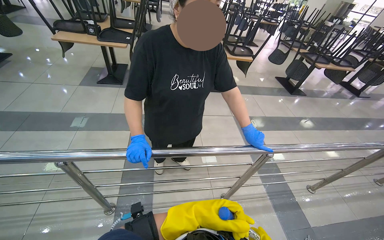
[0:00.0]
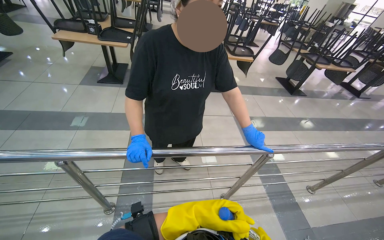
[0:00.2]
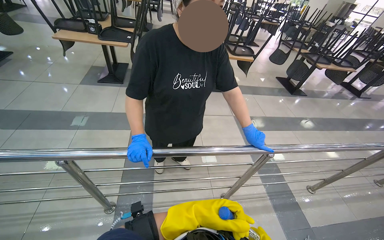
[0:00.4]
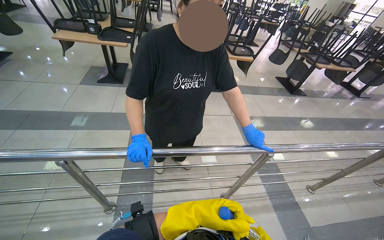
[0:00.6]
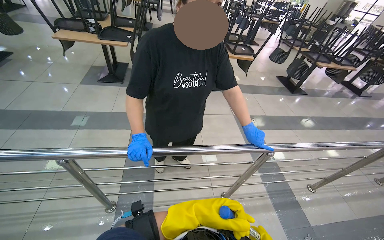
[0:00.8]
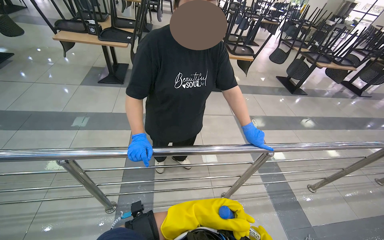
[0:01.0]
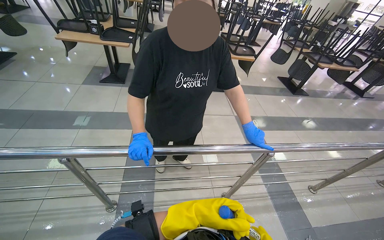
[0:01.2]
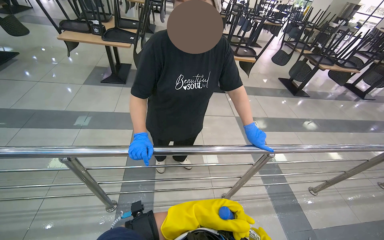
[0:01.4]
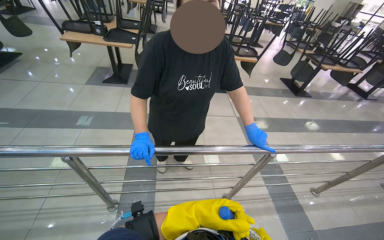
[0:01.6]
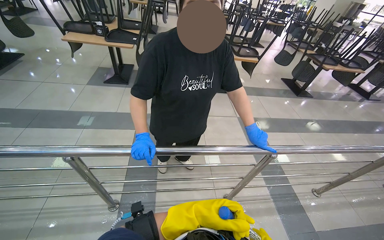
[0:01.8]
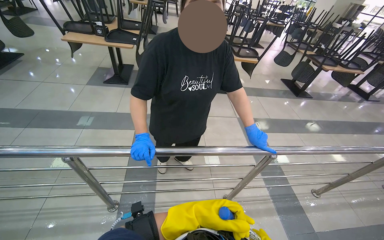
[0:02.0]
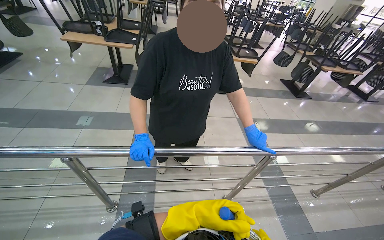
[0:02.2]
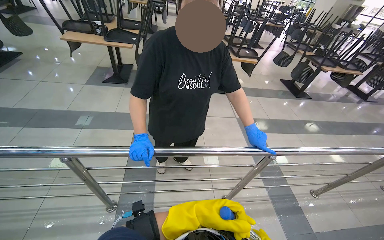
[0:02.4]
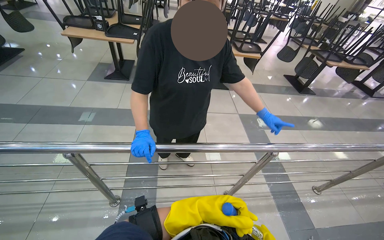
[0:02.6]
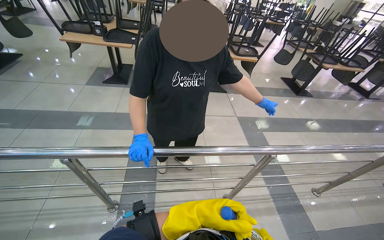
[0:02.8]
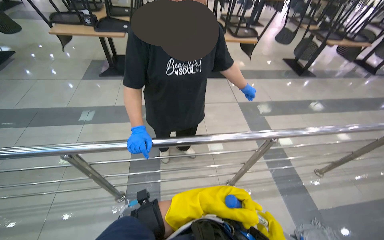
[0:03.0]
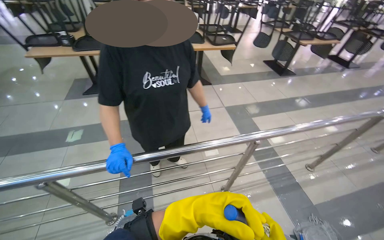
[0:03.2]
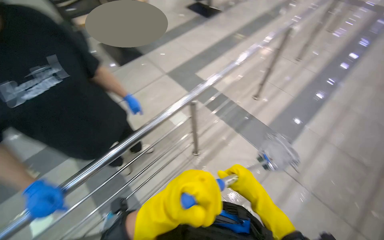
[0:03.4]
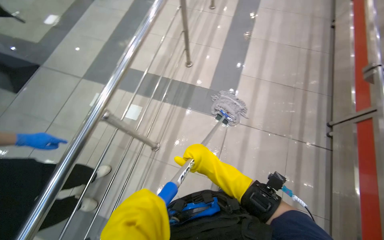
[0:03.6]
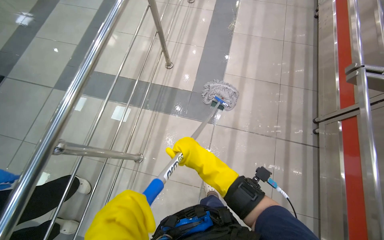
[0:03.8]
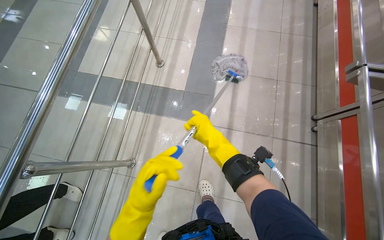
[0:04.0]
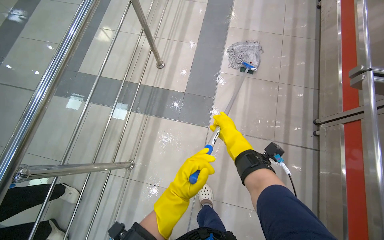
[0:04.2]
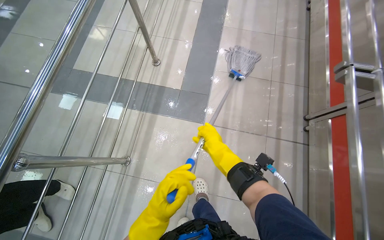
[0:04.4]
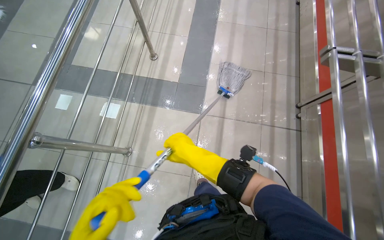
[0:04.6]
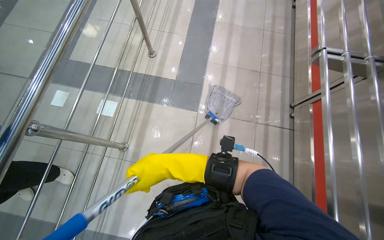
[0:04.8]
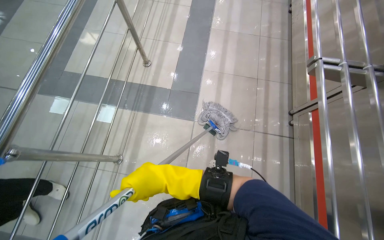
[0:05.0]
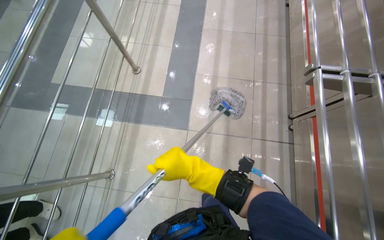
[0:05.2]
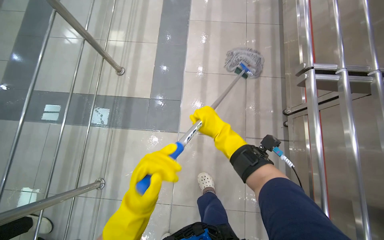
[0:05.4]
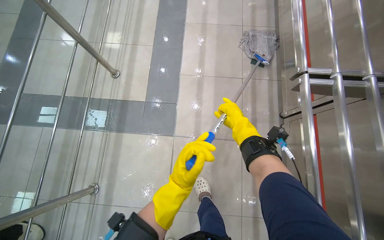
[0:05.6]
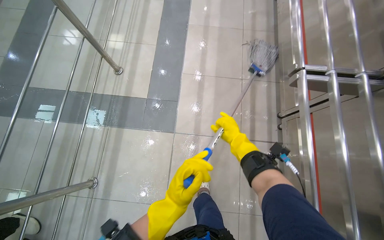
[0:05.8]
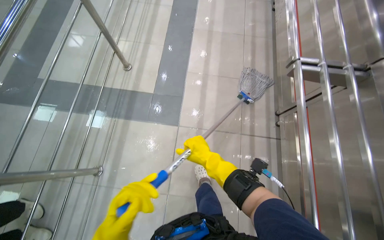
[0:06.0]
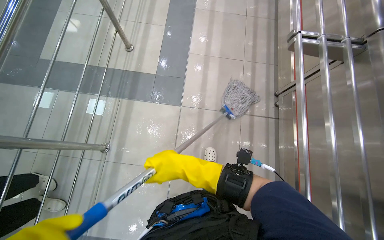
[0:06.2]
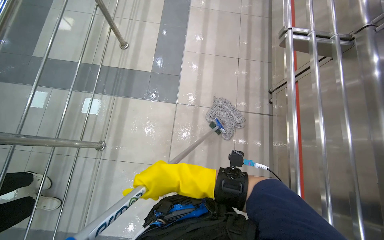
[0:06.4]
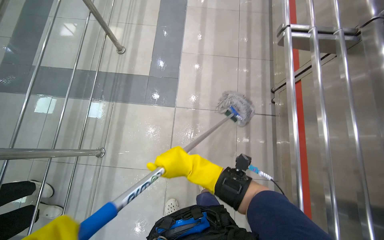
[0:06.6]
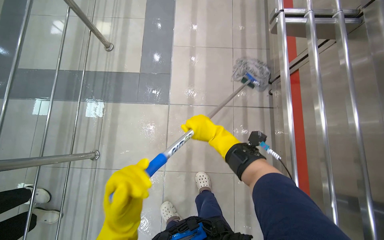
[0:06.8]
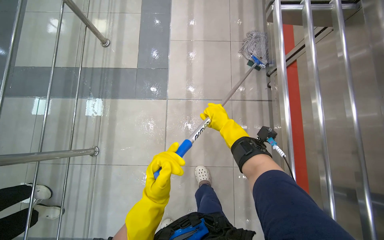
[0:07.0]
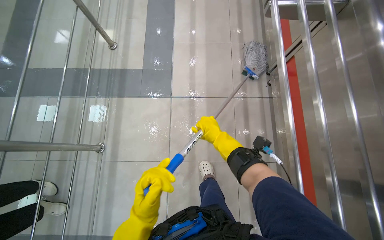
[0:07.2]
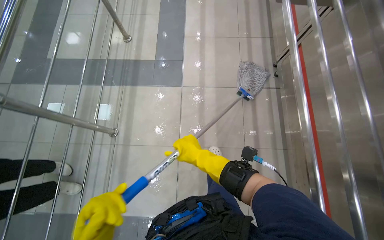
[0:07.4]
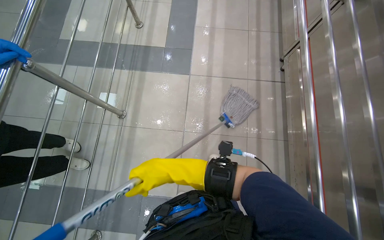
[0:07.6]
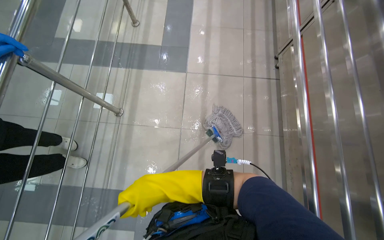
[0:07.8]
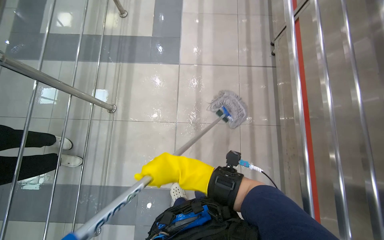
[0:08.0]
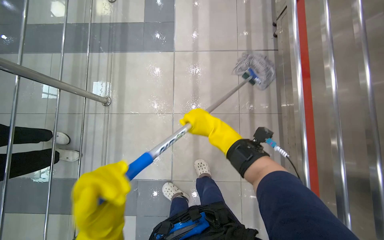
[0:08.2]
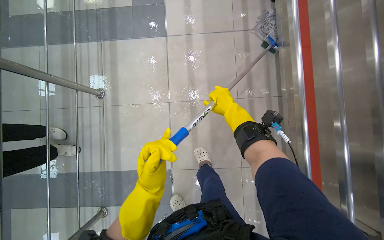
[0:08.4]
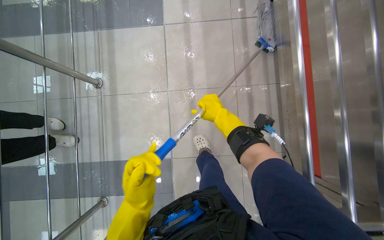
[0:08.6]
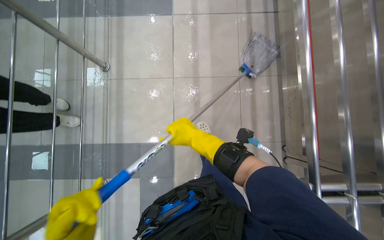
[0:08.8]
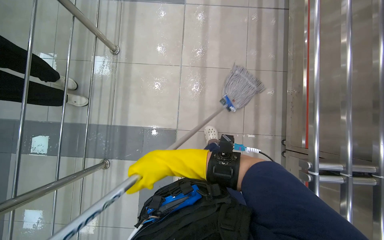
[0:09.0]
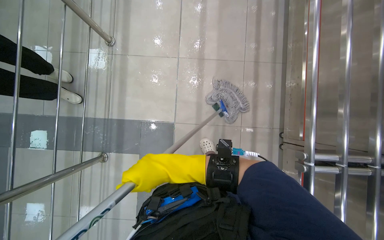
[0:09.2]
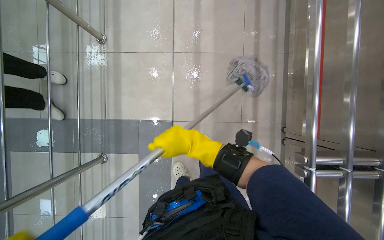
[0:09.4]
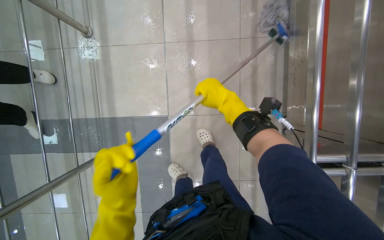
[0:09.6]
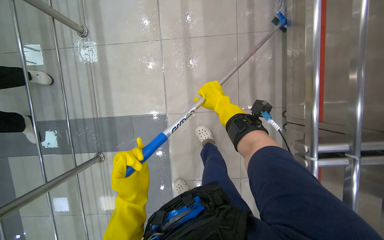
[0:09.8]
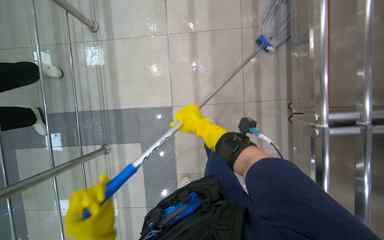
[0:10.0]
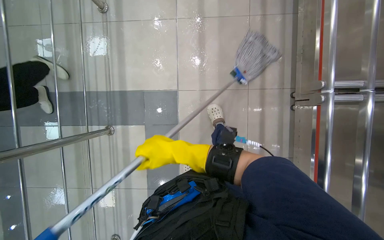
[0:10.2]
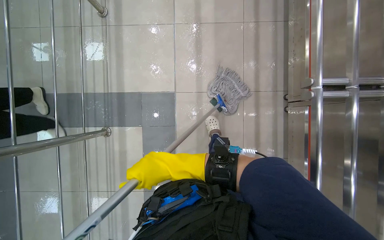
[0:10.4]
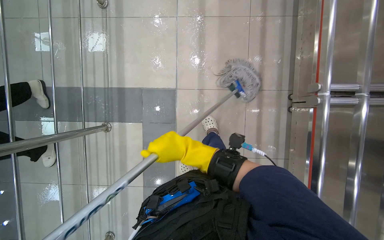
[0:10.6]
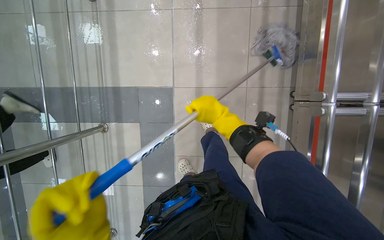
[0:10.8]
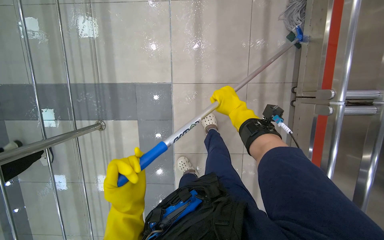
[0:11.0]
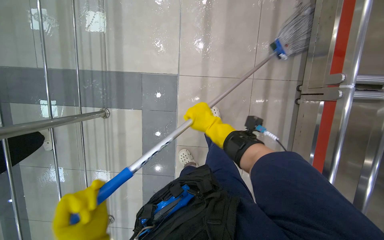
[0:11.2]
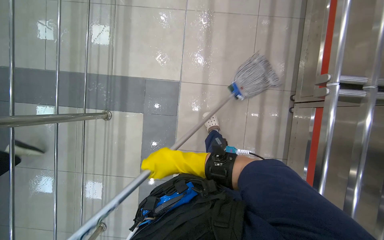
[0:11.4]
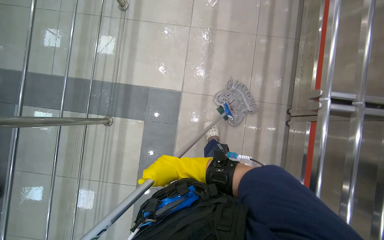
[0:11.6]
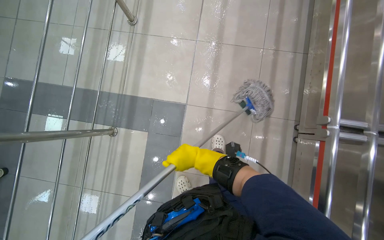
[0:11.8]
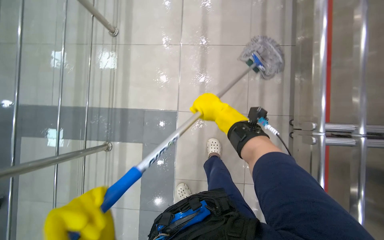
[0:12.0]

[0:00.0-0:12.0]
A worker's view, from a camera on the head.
Job: mopping floor.
The whole recording: Mopping cafeteria floor. The worker mops the tiled floor of the cafeteria with a string mop.
0:03.0 to 0:04.4: The camera travels some 50 cm. The wearer's head swings roughly 45 degrees to the right. The wearer looks about 15 degrees further downward.
0:04.4 to 0:06.0: The right hand goes left and right, roughly 25 cm each way, reversing 2 times.
0:06.0 to 0:07.6: The camera is carried about 40 cm.
0:07.6 to 0:09.0: The wearer looks some 20 degrees further downward. The right hand goes to the right and returns, about 25 cm each way.
0:09.0 to 0:10.4: The view tilts approximately 15 degrees downward. The right hand goes up the picture and returns, about 15 cm each way.
0:10.4 to 0:12.0: The right hand swings left and right, approximately 20 cm each way, with 2 reversals.

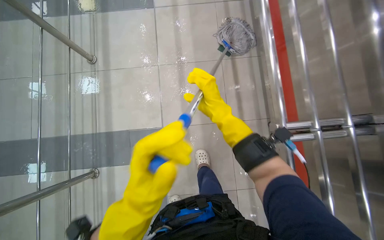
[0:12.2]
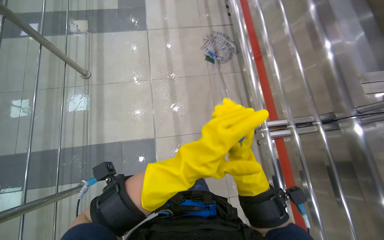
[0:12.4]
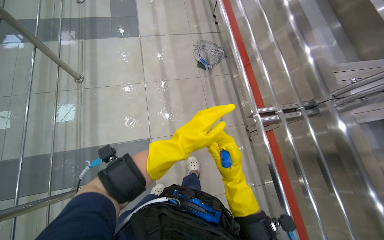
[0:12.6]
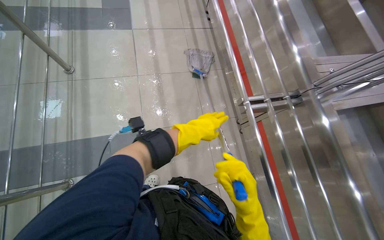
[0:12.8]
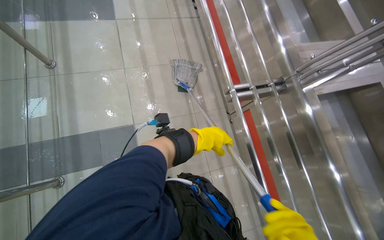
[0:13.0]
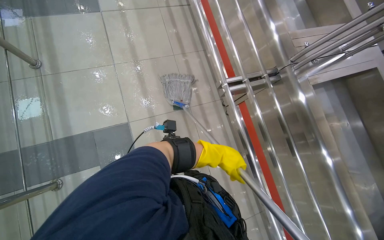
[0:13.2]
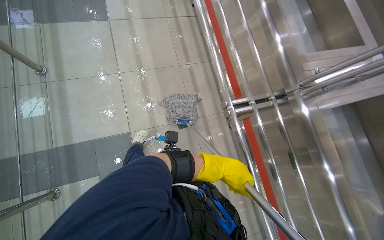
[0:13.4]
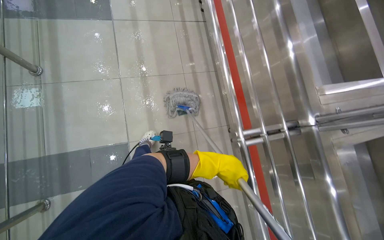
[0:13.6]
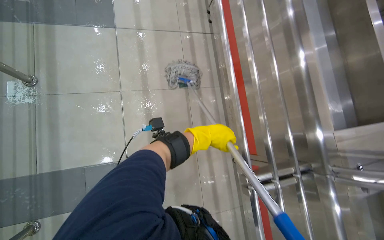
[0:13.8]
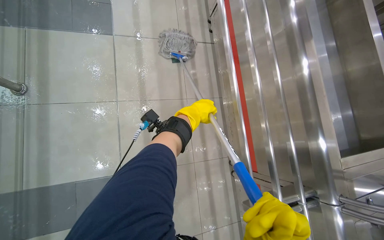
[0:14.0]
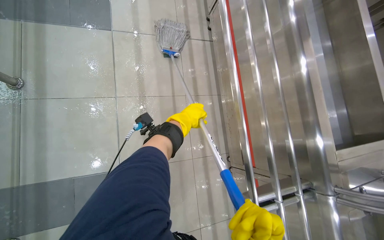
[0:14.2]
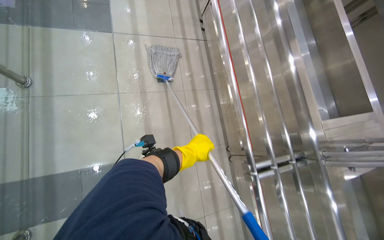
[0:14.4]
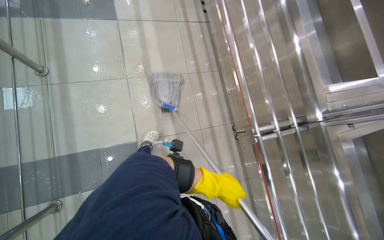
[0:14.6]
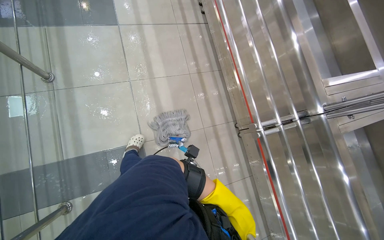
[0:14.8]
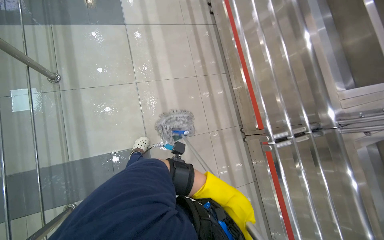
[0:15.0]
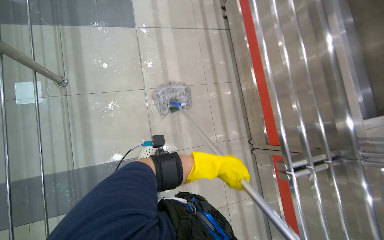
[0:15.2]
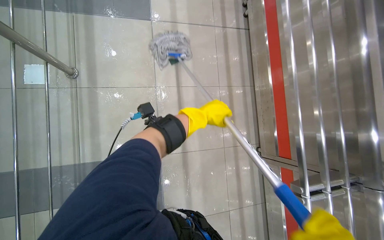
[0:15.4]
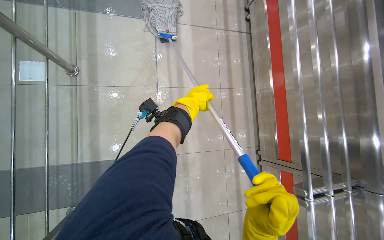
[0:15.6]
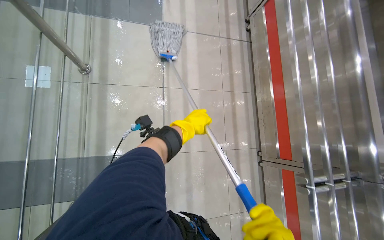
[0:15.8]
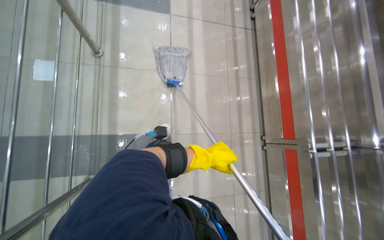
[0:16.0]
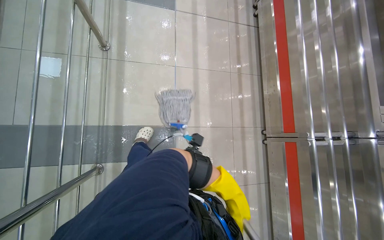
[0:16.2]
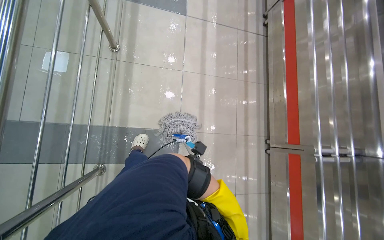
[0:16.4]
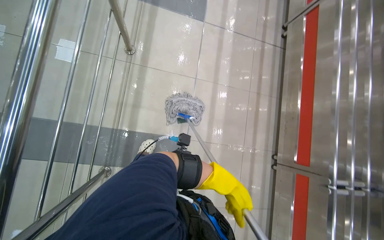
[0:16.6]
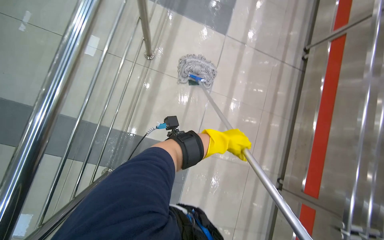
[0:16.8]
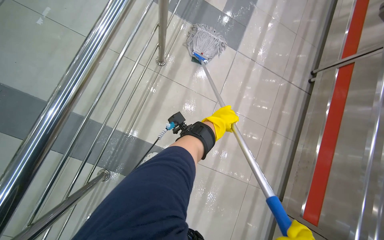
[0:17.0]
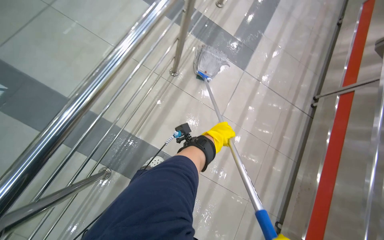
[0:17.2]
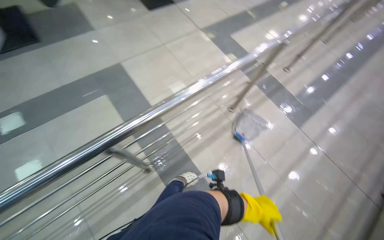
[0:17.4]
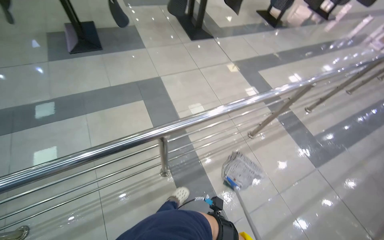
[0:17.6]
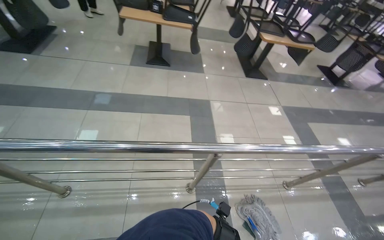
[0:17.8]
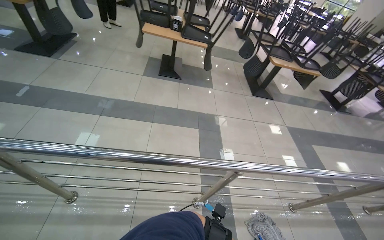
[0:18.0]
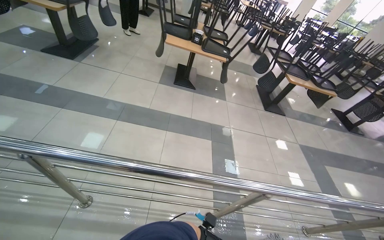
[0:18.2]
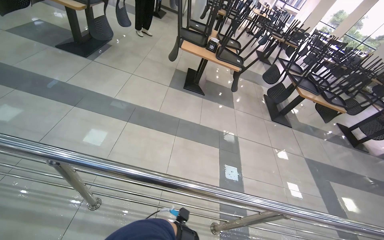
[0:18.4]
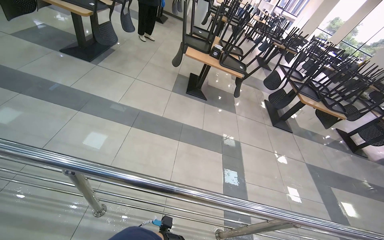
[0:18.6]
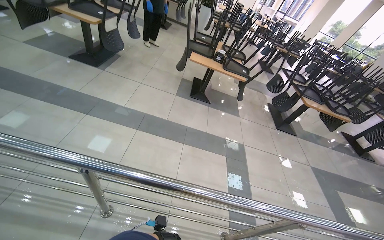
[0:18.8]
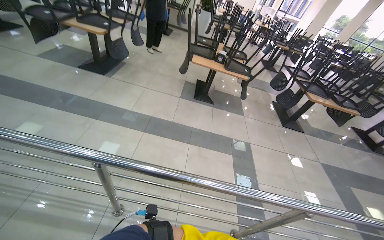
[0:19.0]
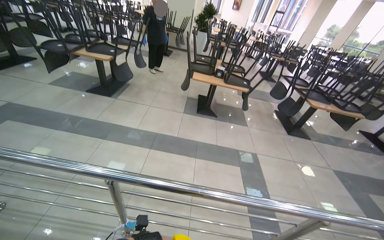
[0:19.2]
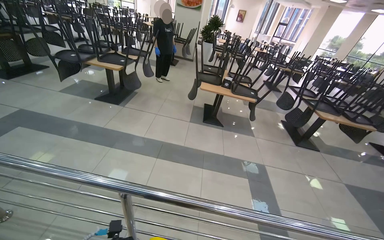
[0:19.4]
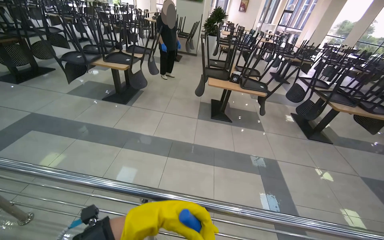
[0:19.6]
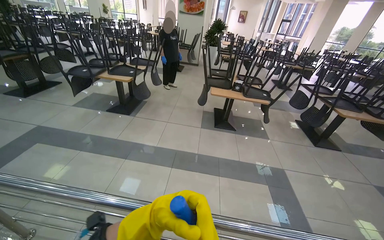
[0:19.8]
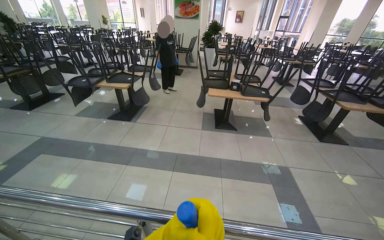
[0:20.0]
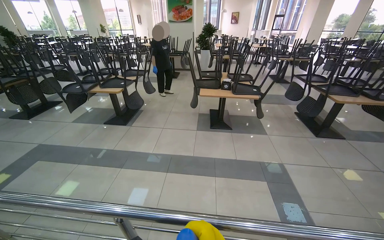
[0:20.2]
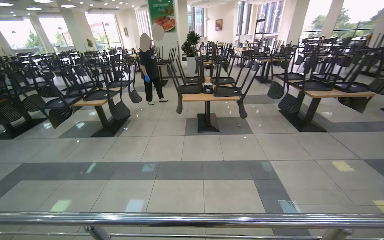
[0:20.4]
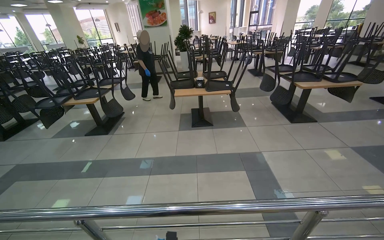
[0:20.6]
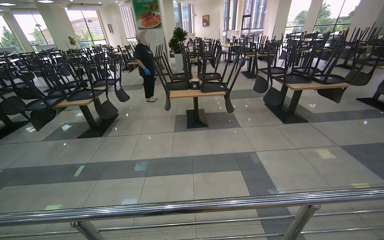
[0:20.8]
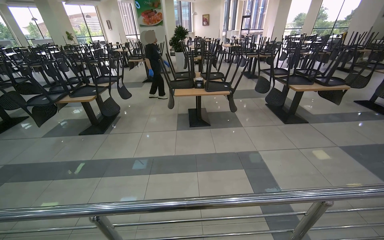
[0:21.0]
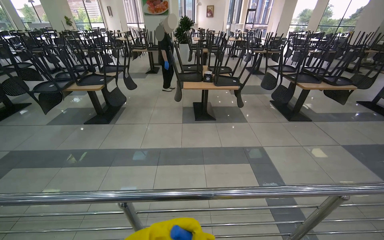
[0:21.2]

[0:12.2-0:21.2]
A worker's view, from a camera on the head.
Job: mopping floor.
The whole recording: Mopping cafeteria floor. The worker mops the tiled floor of the cafeteria with a string mop.
0:12.2 to 0:13.8: The left hand goes about 50 cm farther from the camera, up the picture and to the right.
0:13.8 to 0:15.2: The left hand goes up and down the picture, roughly 35 cm each way, reversing 2 times.
0:15.2 to 0:16.6: The left hand moves up and down the picture over about 35 cm, changing direction 2 times.
0:16.6 to 0:18.2: The head travels approximately 90 cm. The wearer looks some 85 degrees further to the left. The camera pitches upward, by about 55 degrees.
0:18.2 to 0:19.8: The wearer looks roughly 15 degrees further upward.
